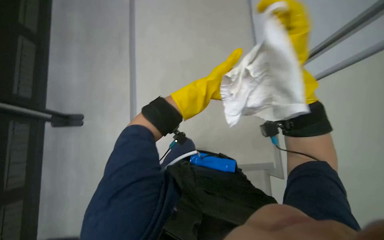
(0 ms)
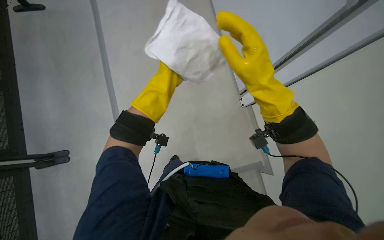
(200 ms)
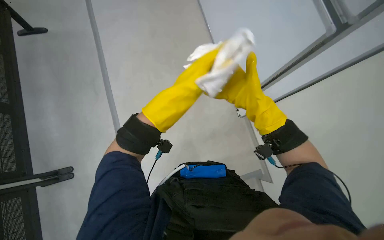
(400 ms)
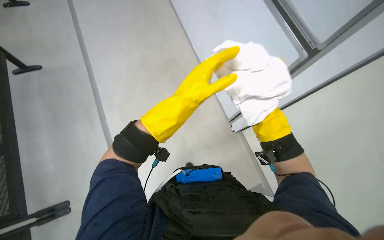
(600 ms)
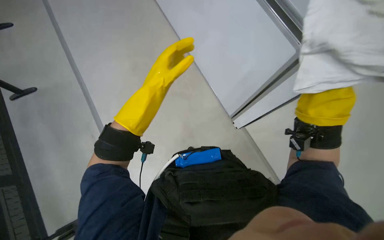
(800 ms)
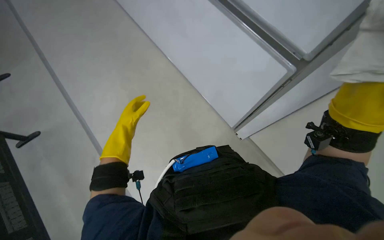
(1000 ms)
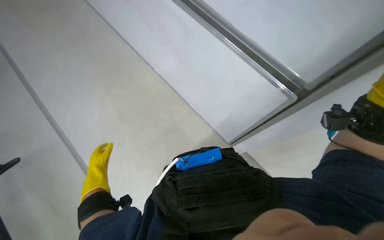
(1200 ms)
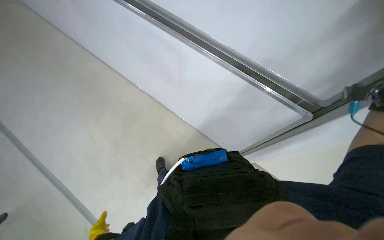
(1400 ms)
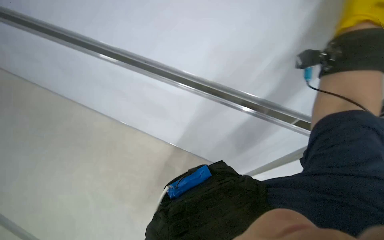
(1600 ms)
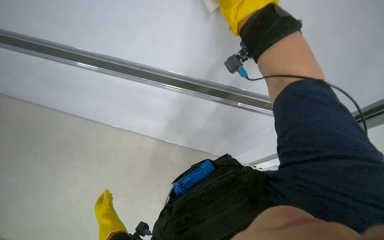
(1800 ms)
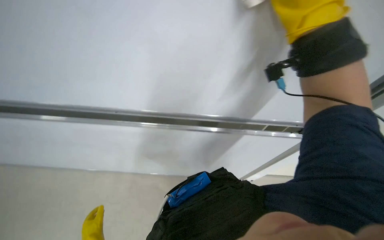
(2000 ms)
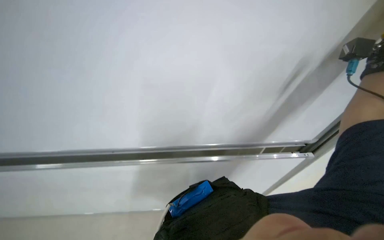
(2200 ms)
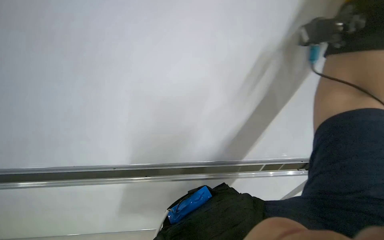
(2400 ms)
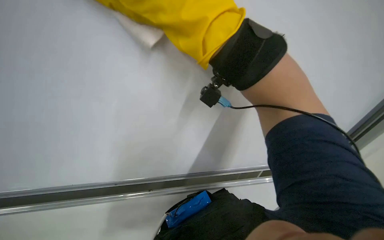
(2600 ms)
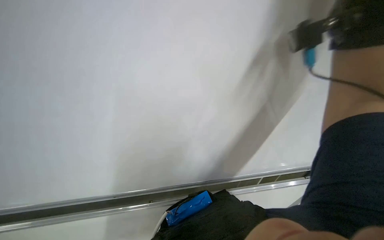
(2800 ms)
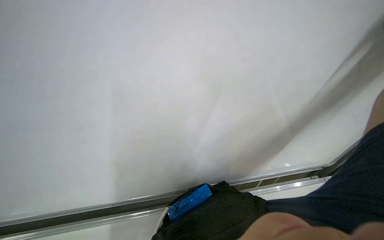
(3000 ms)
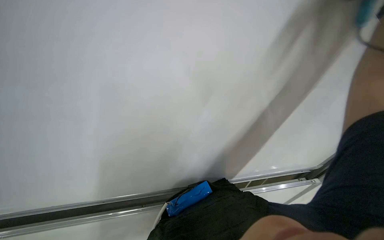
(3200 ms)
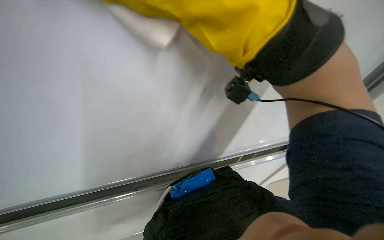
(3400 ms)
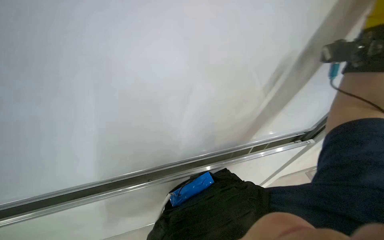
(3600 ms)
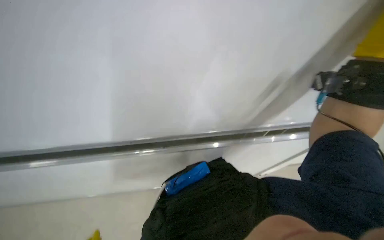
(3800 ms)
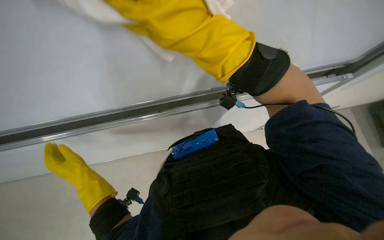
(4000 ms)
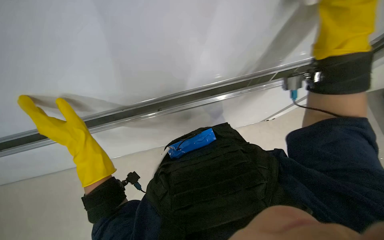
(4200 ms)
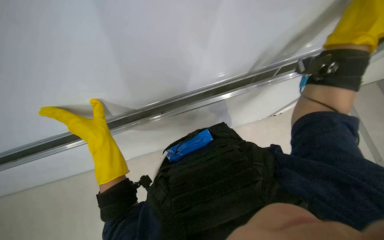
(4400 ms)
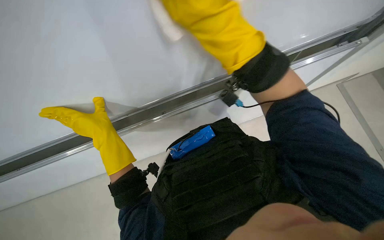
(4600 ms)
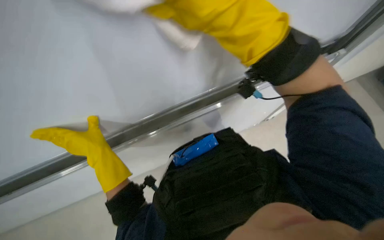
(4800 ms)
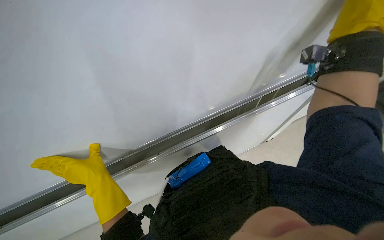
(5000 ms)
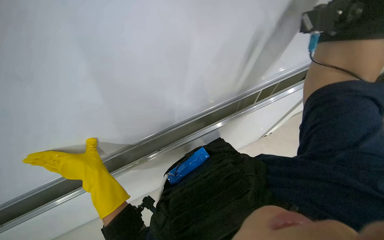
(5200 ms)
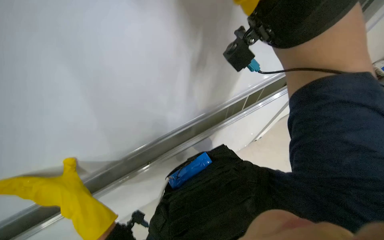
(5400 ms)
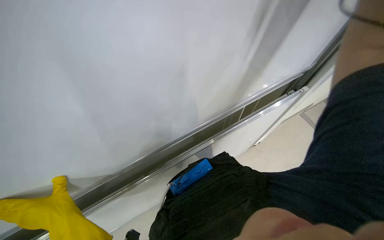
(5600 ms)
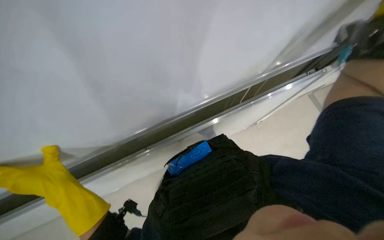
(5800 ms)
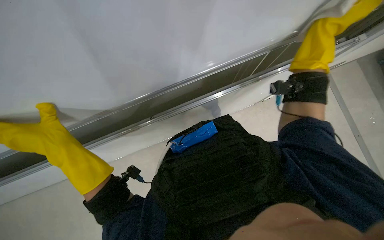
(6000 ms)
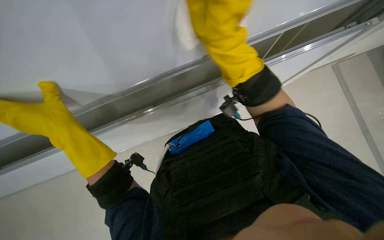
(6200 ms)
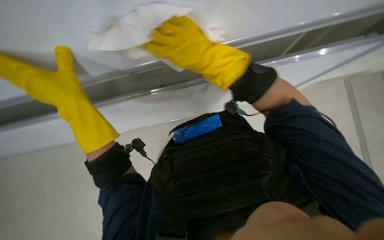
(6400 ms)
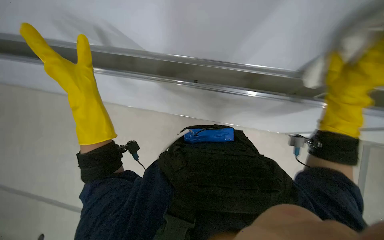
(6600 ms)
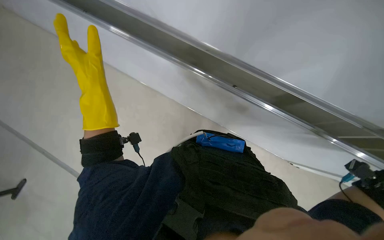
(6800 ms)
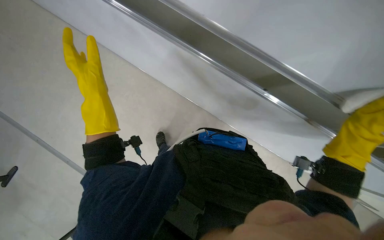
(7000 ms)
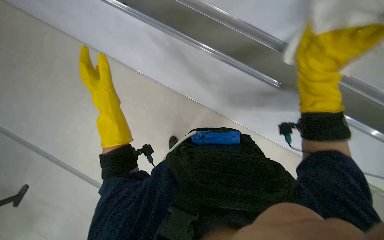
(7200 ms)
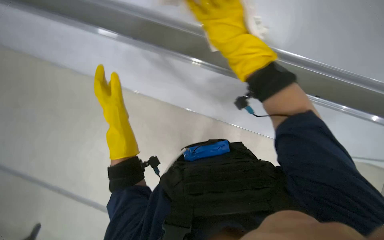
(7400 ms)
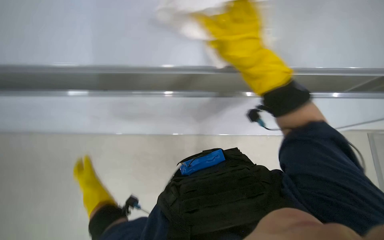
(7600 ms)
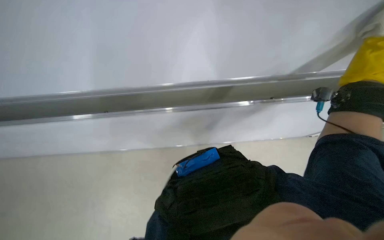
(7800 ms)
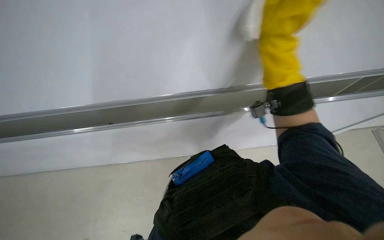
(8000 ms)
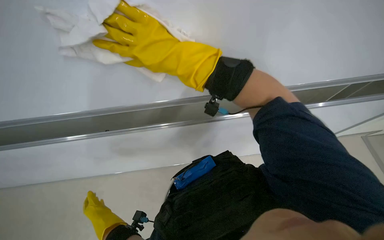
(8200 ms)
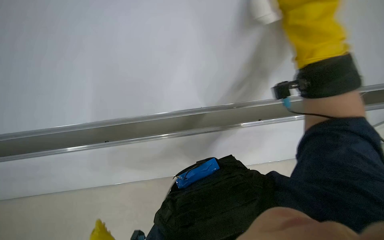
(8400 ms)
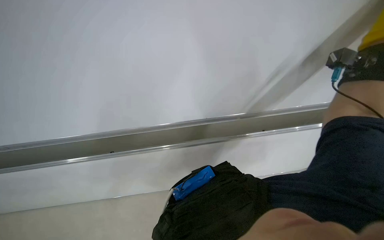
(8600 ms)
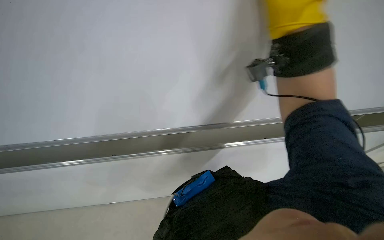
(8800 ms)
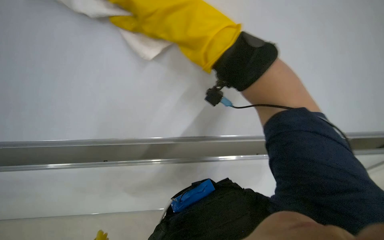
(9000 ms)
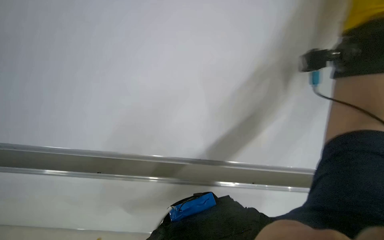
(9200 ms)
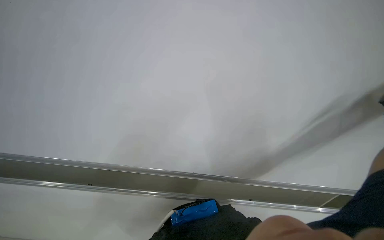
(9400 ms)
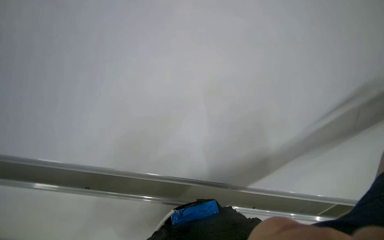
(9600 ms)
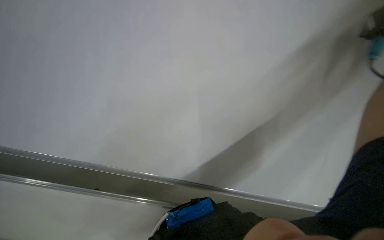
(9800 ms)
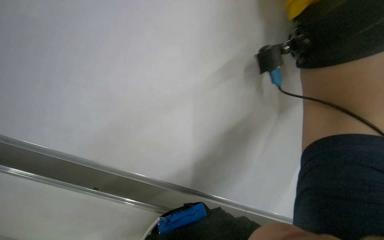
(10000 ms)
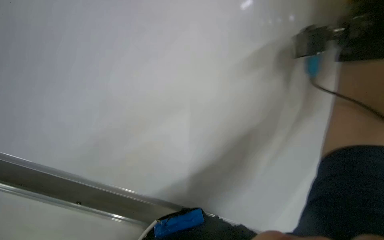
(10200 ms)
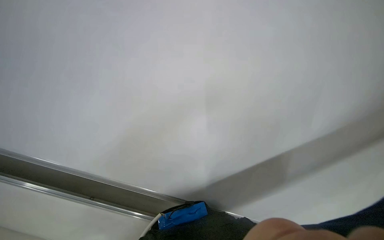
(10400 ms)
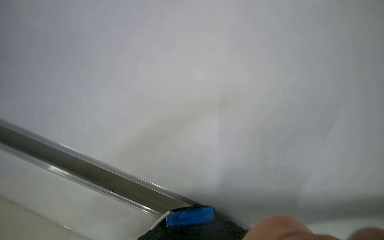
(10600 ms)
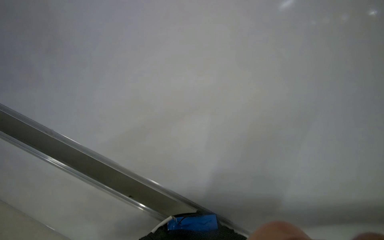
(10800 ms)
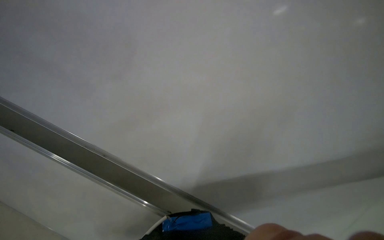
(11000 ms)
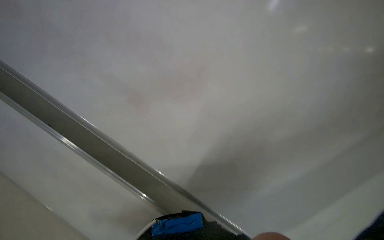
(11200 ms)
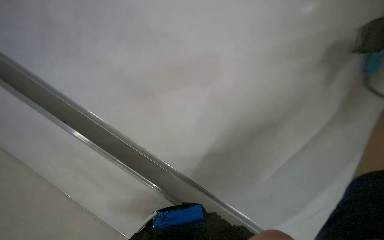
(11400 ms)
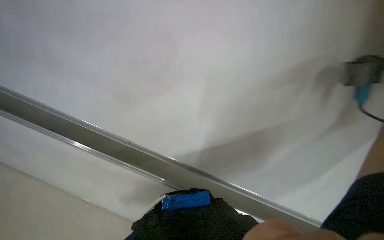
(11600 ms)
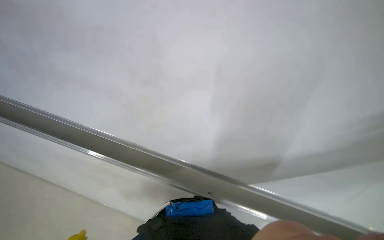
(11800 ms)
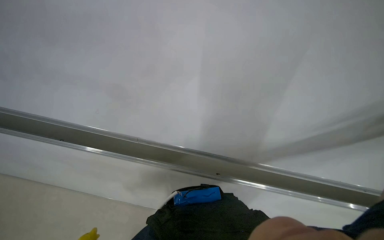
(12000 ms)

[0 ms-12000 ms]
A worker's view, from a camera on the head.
Job: wiping surfaces.
The whole recording: Cleaning white panel and frame. The worker wipes a white panel and its metal frame with a white cloth.
0 ms to 1600 ms: The scene rotates counterclockwise by some 30 degrees.
1600 ms to 3000 ms: The wearer looks about 15 degrees further upward.
3000 ms to 4400 ms: The view tips downward by about 20 degrees.
4400 ms to 6000 ms: The view tilts about 20 degrees downward.
6000 ms to 7600 ms: The view swings roughly 25 degrees to the left.
7600 ms to 9000 ms: The view tilts some 10 degrees upward.

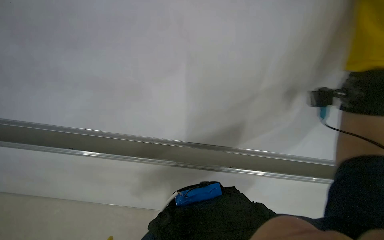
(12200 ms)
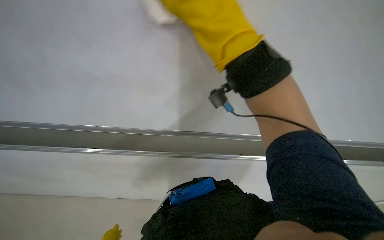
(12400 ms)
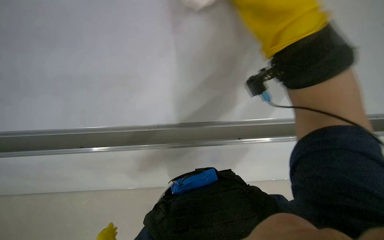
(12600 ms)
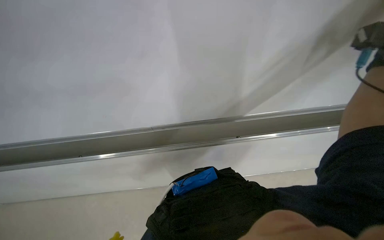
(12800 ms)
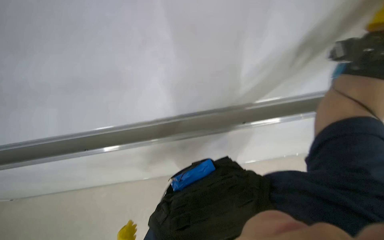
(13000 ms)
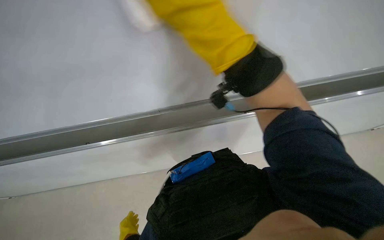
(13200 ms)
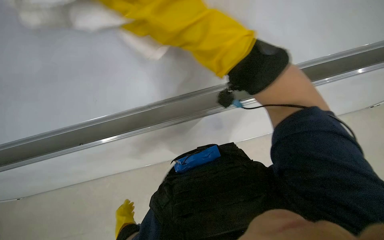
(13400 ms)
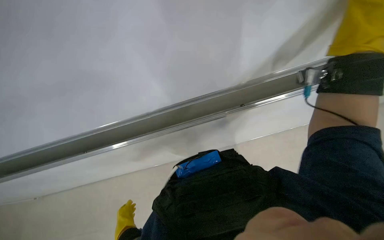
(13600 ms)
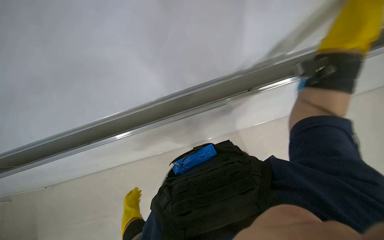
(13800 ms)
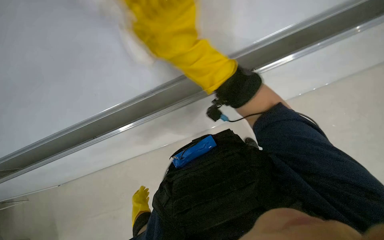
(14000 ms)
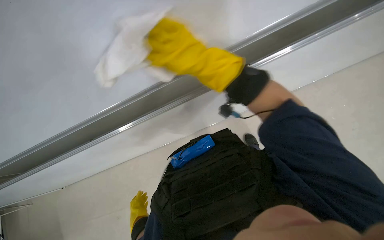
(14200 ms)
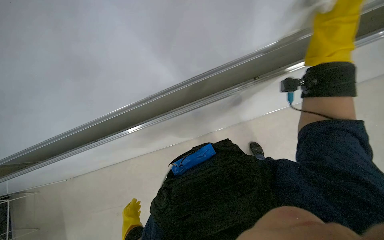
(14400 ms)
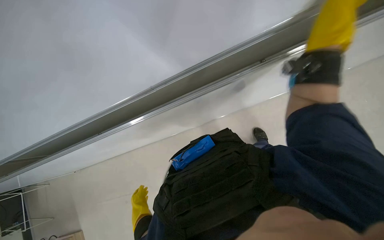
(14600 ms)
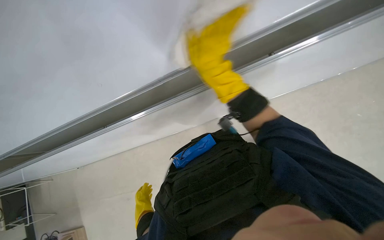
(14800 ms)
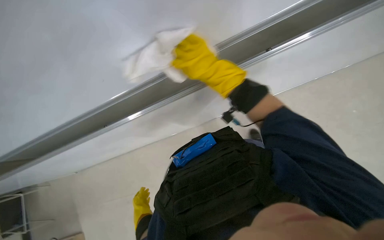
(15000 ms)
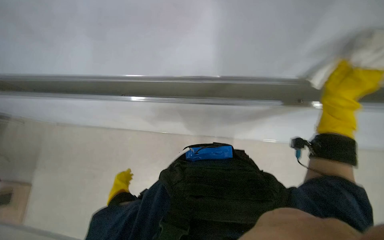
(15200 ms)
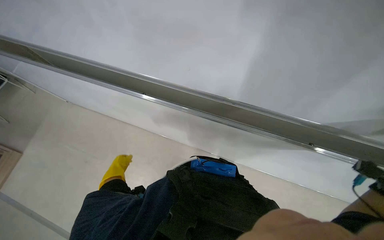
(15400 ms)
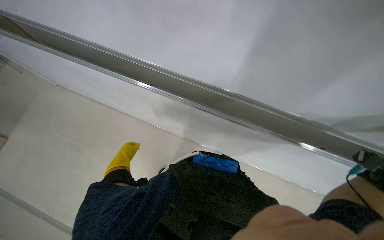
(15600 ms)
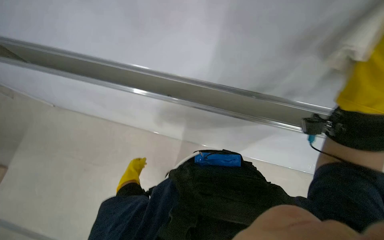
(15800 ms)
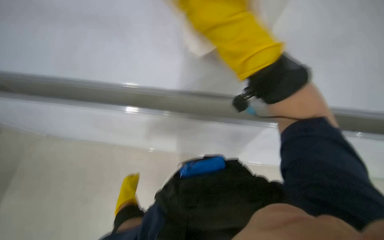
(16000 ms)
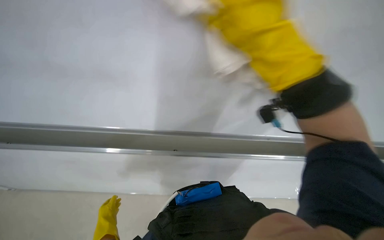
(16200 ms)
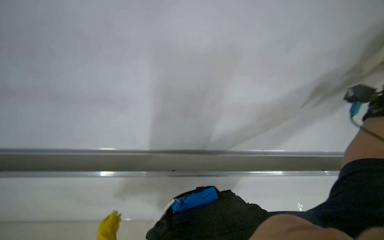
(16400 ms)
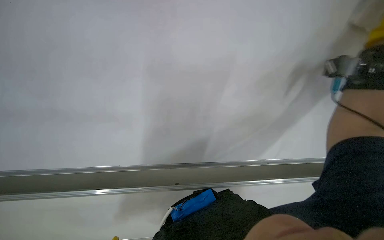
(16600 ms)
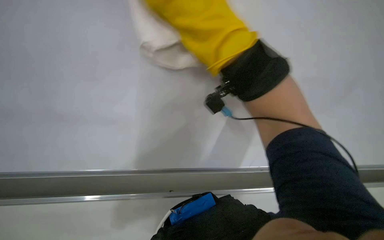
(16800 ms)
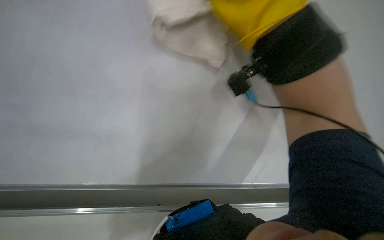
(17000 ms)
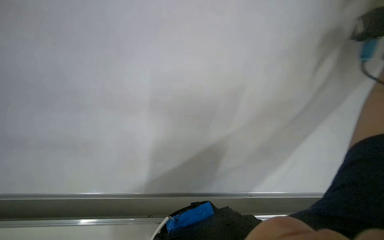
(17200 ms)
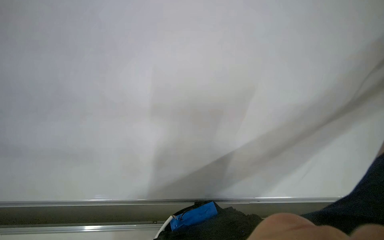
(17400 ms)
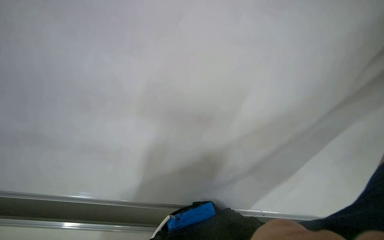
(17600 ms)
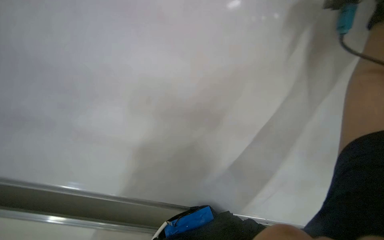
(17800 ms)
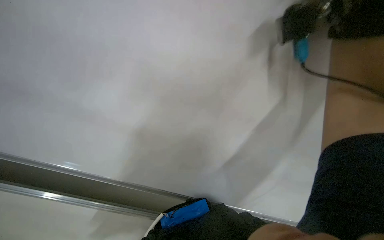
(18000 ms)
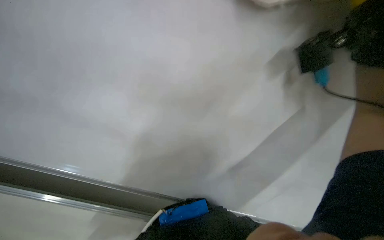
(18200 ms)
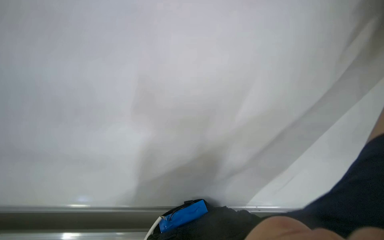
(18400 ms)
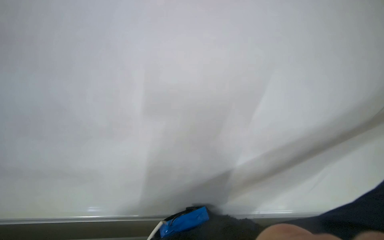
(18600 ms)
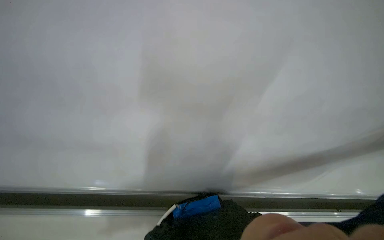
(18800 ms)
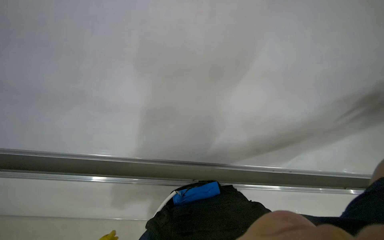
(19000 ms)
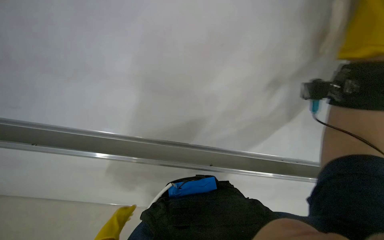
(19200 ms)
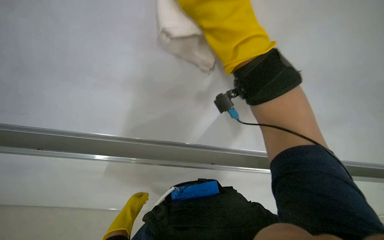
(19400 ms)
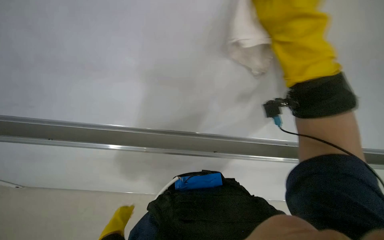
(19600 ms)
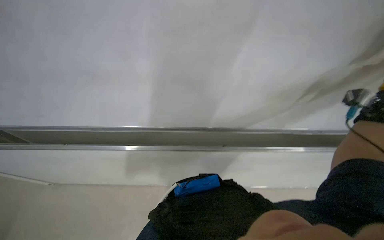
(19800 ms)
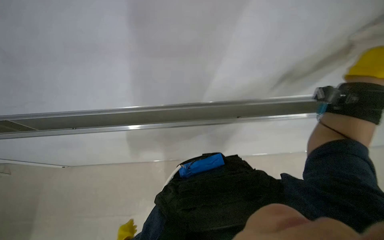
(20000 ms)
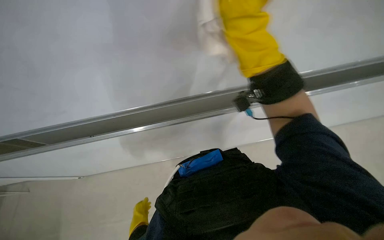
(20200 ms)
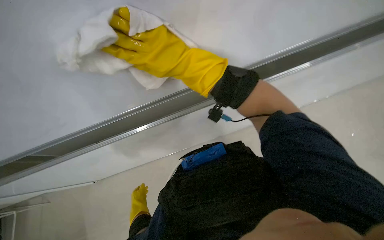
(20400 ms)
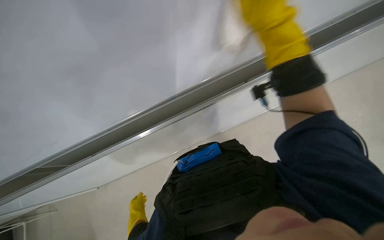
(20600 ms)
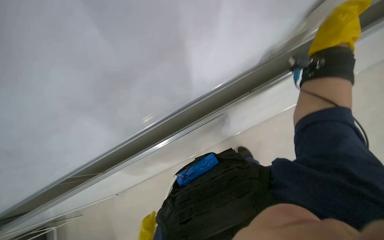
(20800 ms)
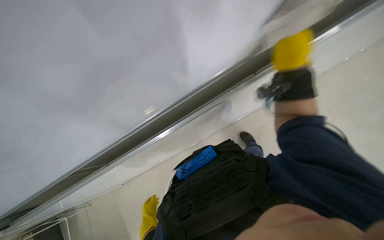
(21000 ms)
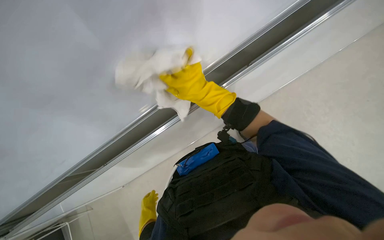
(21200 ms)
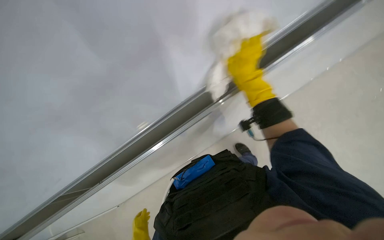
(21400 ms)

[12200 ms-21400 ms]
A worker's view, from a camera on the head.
Job: wiping surfaces.
The whole recording: Cleaning white panel and frame. The worker wipes a white panel and its metal frame with a white cloth.
16800 ms to 18400 ms: The camera pitches upward, by about 15 degrees.
19800 ms to 21400 ms: The view tips downward by roughly 15 degrees.
